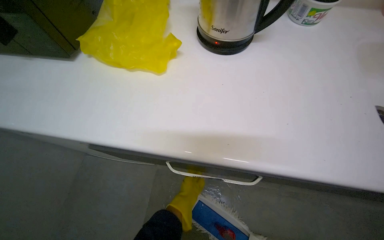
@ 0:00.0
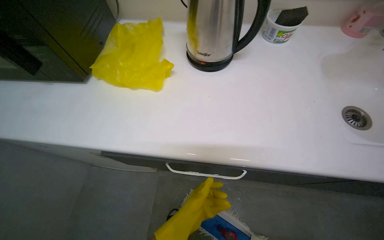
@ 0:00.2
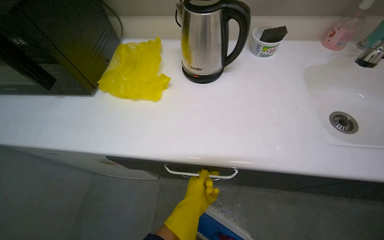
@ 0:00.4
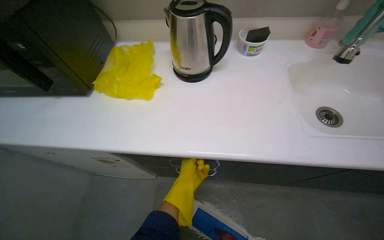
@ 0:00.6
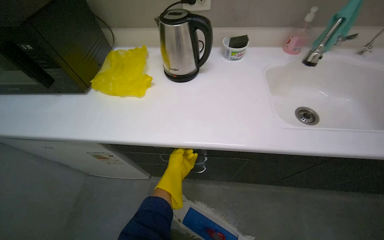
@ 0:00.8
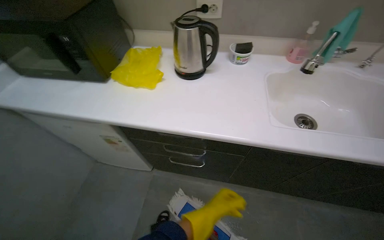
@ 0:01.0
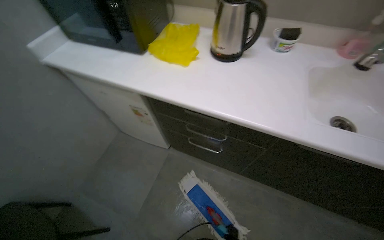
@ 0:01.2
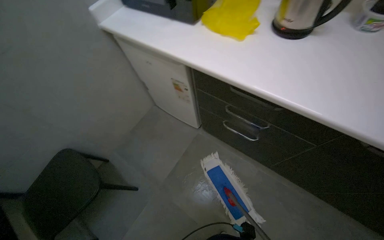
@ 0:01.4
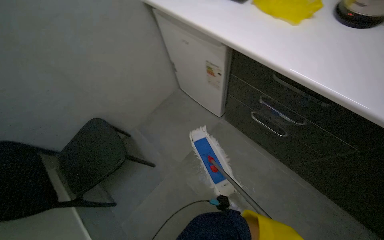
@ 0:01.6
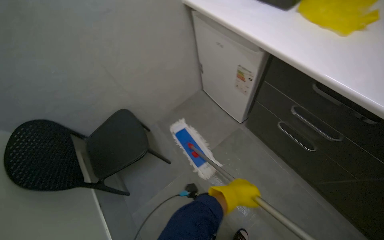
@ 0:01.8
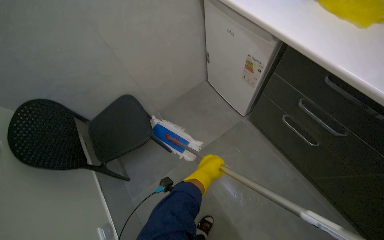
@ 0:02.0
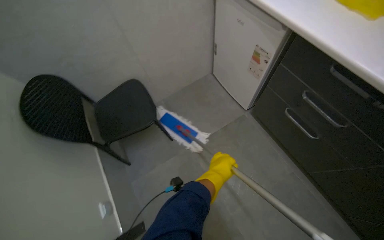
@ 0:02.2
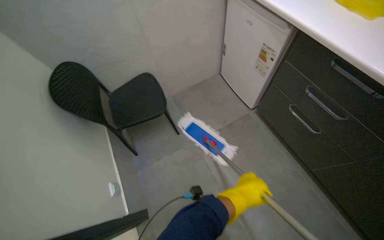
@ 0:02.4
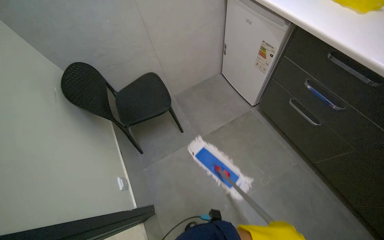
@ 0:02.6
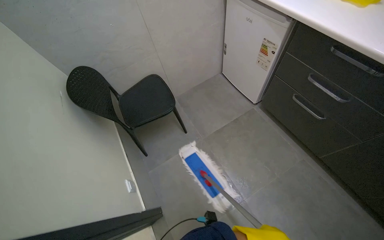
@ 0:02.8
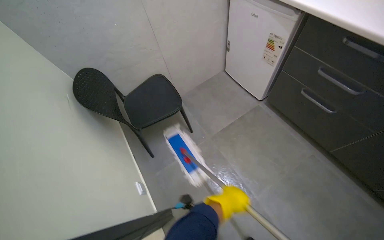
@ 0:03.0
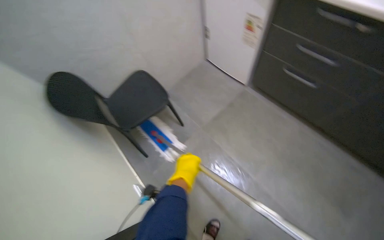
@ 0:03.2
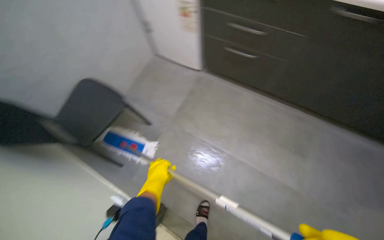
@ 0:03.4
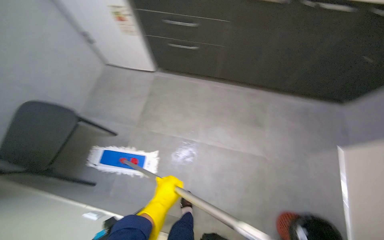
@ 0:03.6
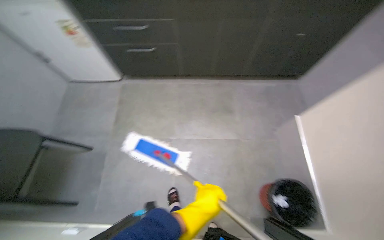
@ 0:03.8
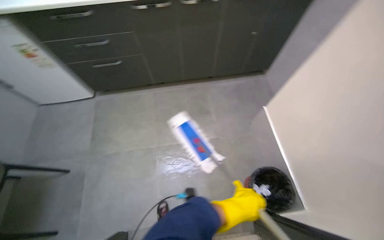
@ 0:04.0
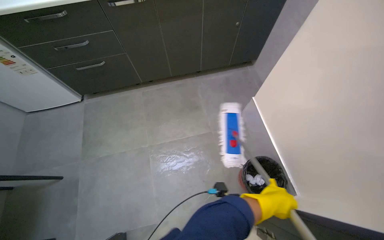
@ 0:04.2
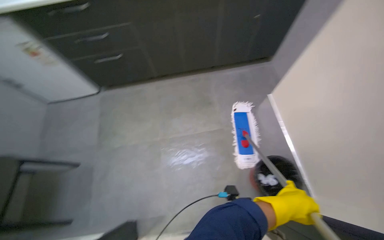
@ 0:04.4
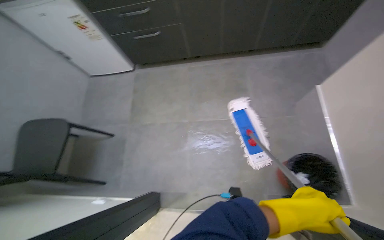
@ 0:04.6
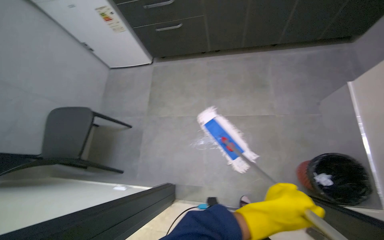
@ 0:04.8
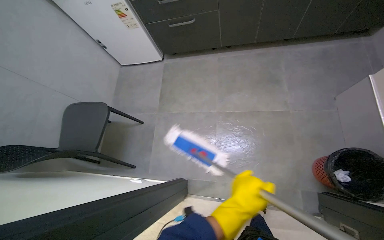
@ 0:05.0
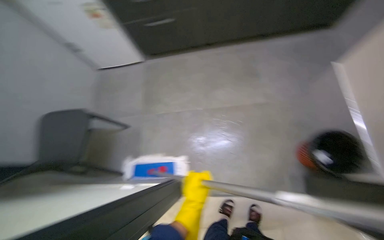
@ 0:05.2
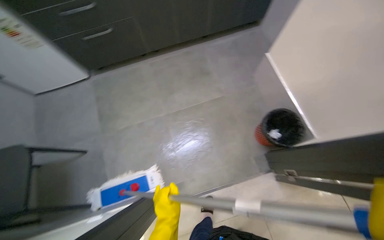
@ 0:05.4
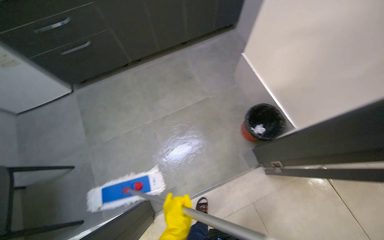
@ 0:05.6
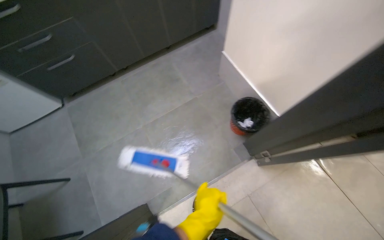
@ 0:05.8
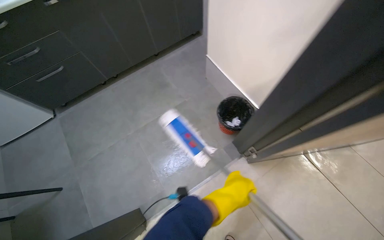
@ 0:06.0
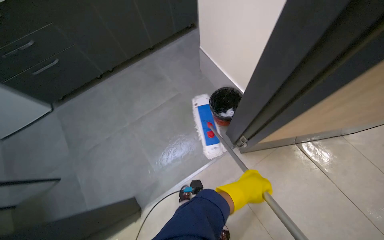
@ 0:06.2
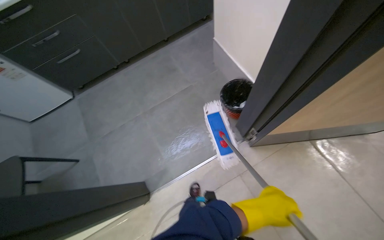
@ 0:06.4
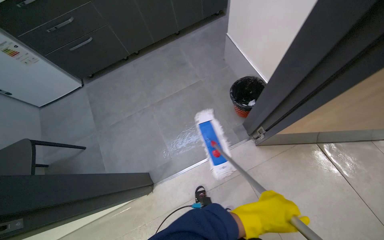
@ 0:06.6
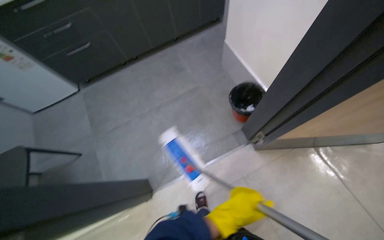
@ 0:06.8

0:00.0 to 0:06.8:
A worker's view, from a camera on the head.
Job: mopping floor.
The whole recording: Mopping kitchenette floor. The worker mops the floor inside the kitchenette.
0:00.0 to 0:01.4: The head rotates some 25 degrees to the left.
0:01.4 to 0:02.8: The camera is carried approximately 40 cm. The wearer's head swings some 25 degrees to the left.
0:02.8 to 0:04.0: The wearer moves roughly 50 cm. The head rotates approximately 70 degrees to the right.
0:04.0 to 0:05.4: The left hand travels to the left and down the picture by approximately 40 cm.
0:05.4 to 0:06.8: The left hand goes about 35 cm to the right.

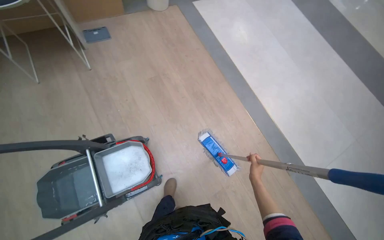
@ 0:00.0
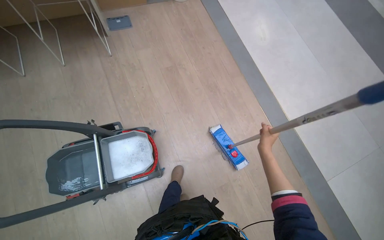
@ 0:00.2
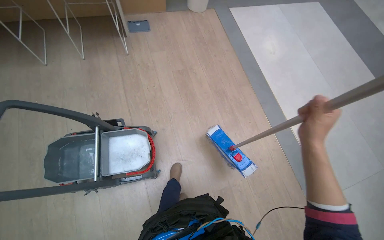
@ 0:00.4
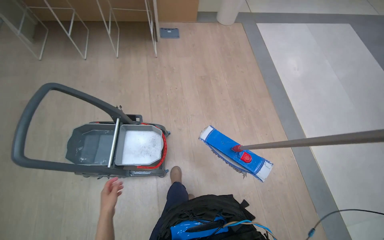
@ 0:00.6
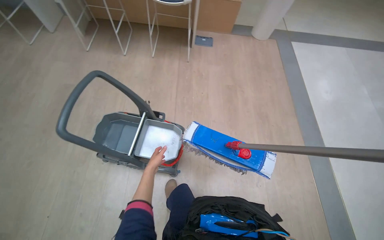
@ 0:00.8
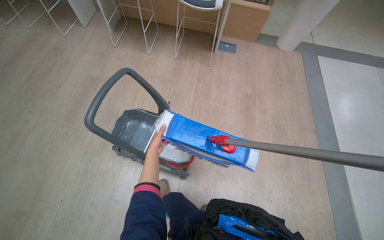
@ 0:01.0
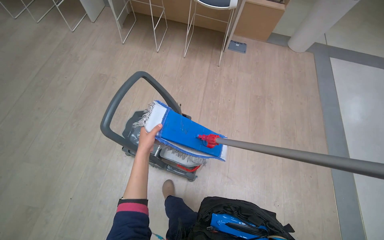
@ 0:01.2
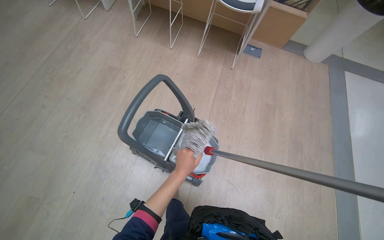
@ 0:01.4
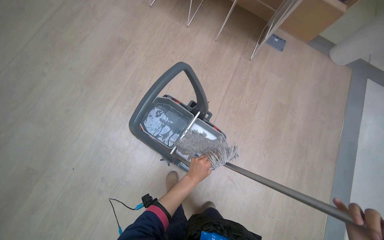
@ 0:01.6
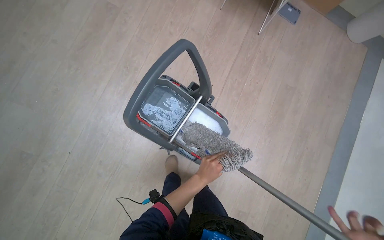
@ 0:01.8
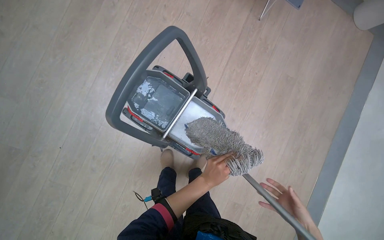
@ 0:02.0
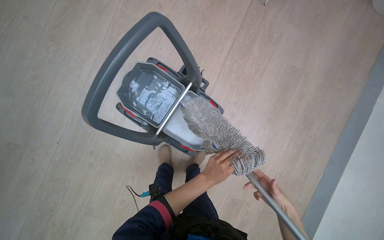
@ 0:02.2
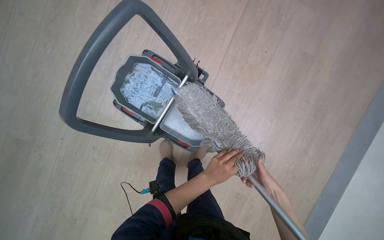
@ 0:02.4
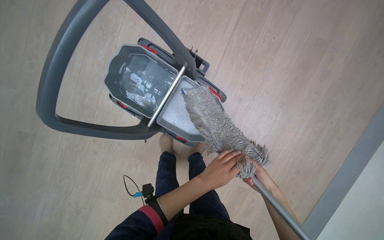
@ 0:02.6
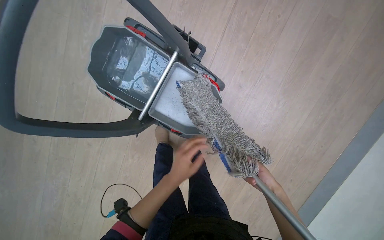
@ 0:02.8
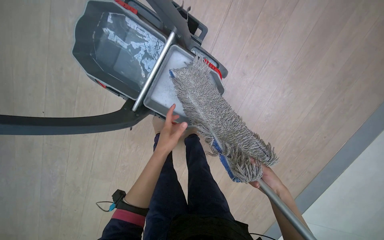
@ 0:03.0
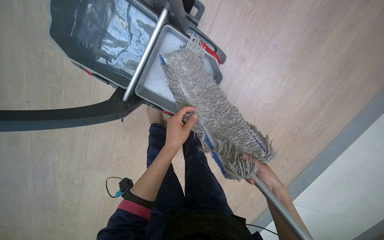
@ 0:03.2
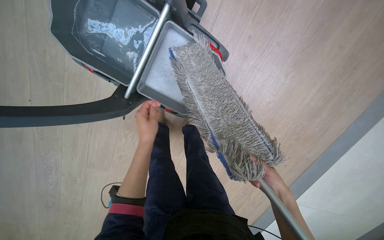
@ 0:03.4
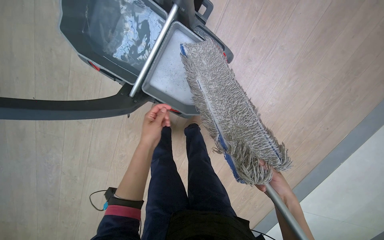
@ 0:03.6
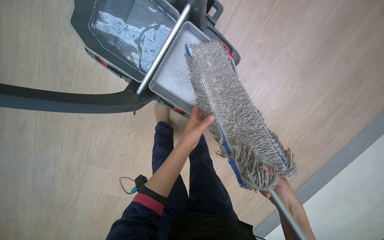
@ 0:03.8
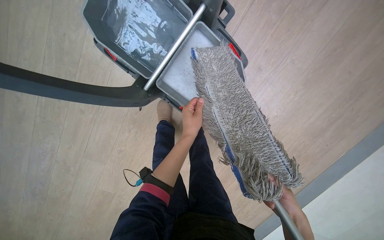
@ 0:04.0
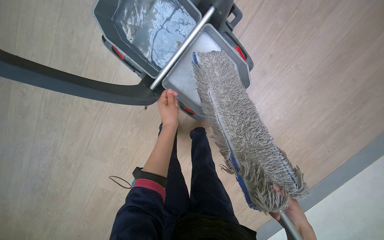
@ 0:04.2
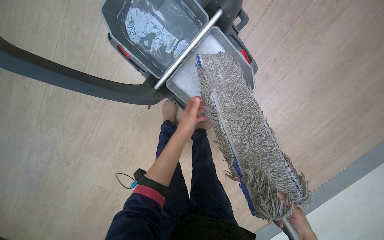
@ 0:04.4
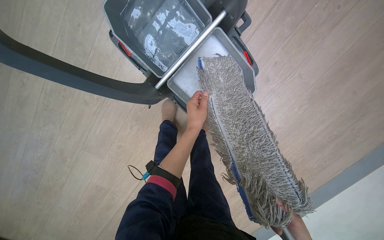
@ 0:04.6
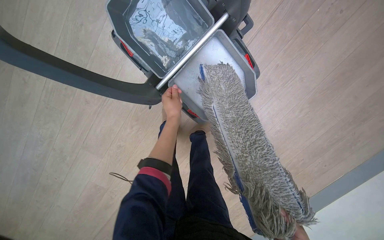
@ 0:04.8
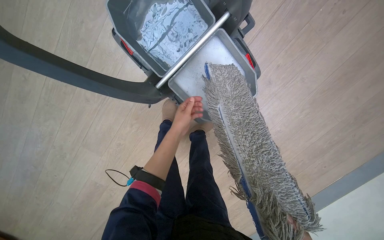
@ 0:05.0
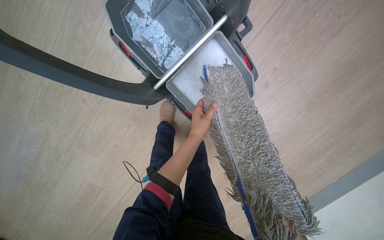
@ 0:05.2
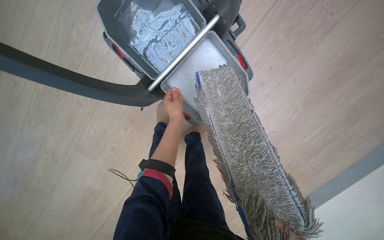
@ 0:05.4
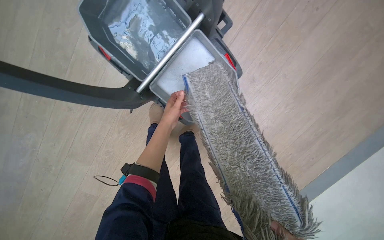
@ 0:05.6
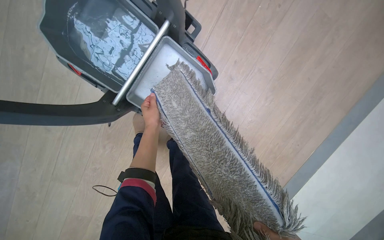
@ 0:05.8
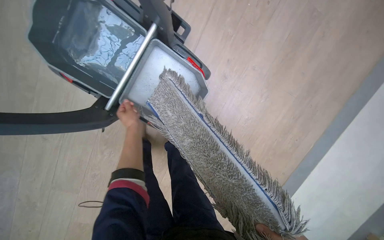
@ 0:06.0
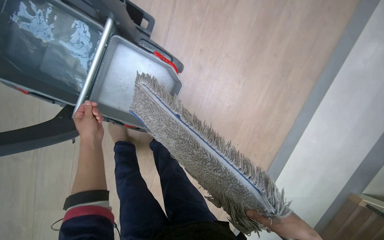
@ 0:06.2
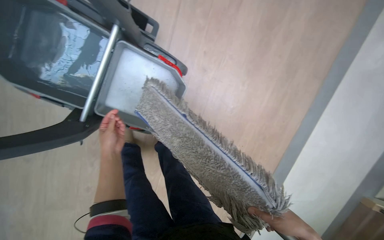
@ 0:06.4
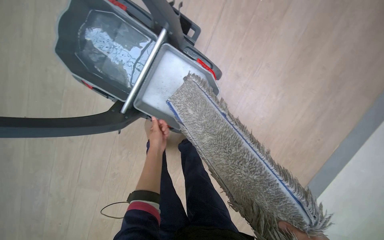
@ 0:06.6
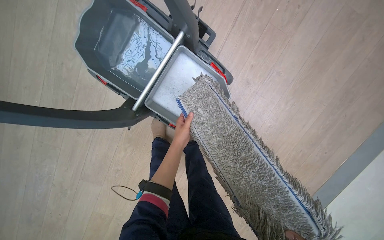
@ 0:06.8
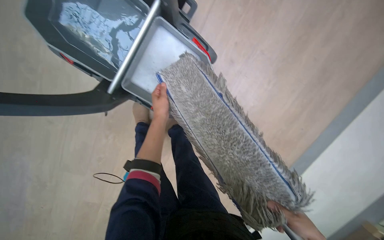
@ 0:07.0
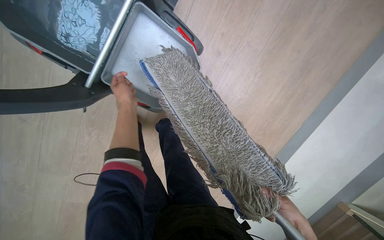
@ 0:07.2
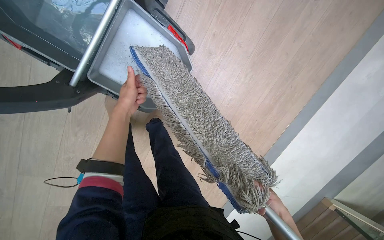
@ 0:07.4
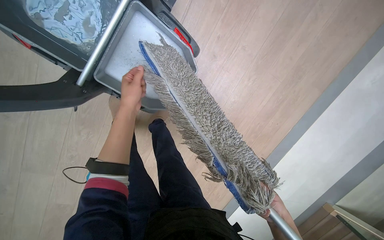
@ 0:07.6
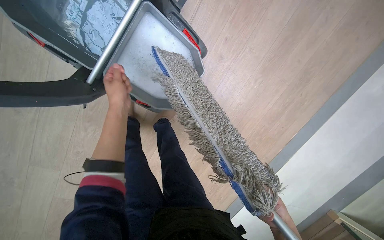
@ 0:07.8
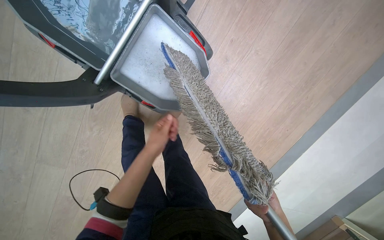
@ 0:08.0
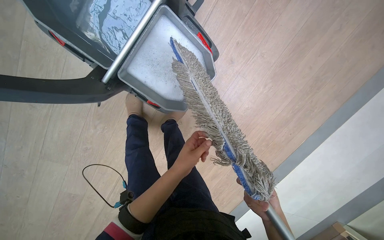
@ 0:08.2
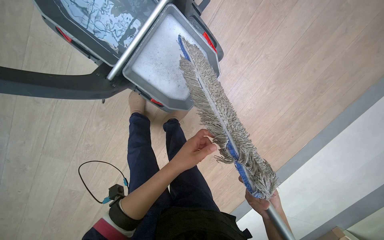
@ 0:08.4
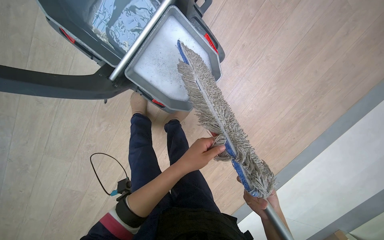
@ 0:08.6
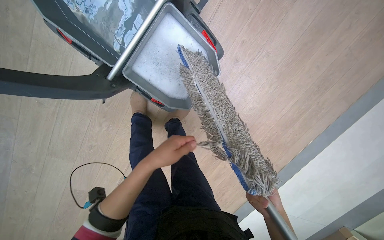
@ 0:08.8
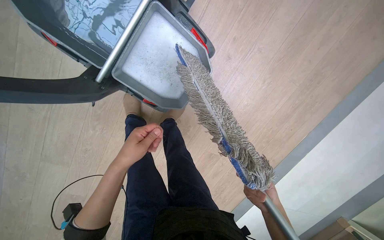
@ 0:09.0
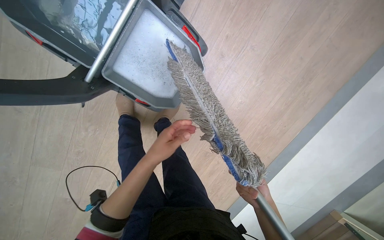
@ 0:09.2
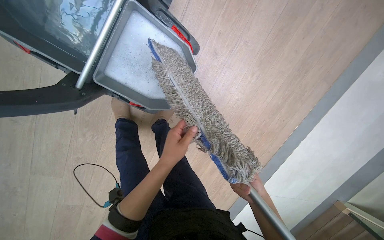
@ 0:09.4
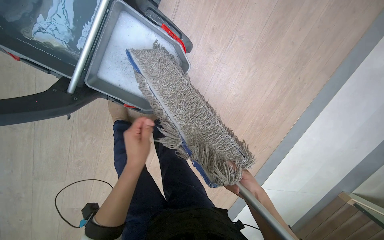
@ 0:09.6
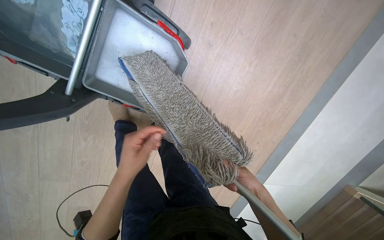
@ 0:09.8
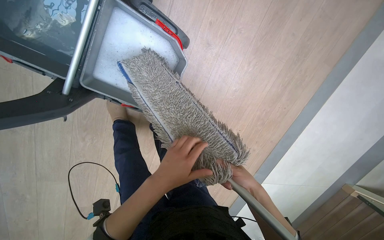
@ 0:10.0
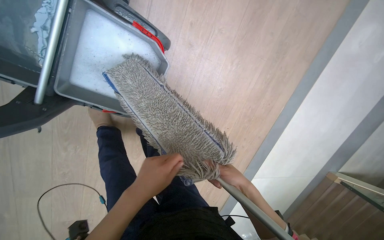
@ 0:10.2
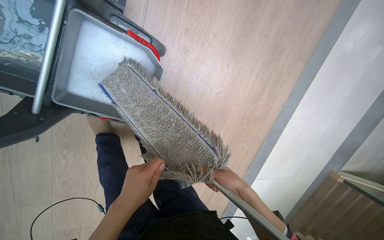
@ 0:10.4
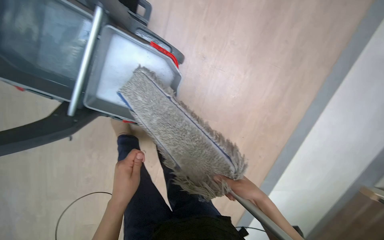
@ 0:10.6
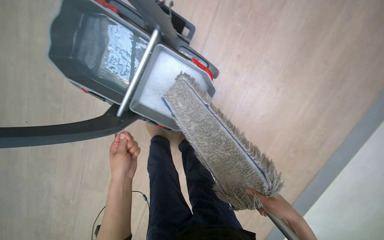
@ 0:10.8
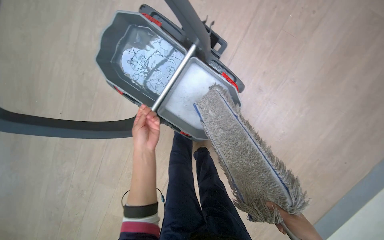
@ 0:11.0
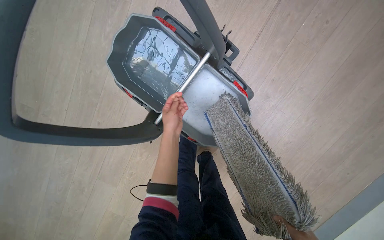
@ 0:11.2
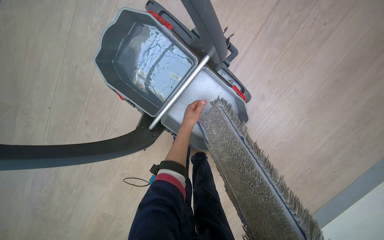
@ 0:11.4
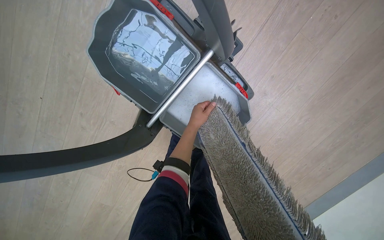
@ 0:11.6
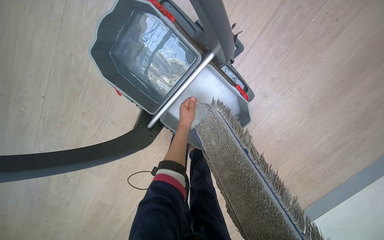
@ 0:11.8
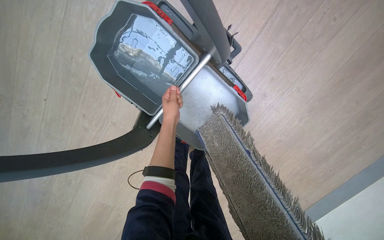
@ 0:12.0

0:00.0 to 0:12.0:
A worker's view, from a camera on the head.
Job: mopping floor.
The whole recording: Washing mop head in bucket. The worker removes the mop head and washes it in the cleaning bucket.
0:00.0 to 0:01.6: The head turns to the left by roughly 60 degrees.
0:01.6 to 0:03.0: The head travels roughly 50 cm. The wearer looks approximately 35 degrees further downward.
0:07.6 to 0:09.0: The left hand travels down the picture by about 15 cm, and moves roughly 10 cm to the right and comes back.
0:09.0 to 0:10.4: The left hand swings left and right, roughly 10 cm each way, with 2 reversals.
0:10.4 to 0:12.0: The head turns to the left by some 30 degrees.
